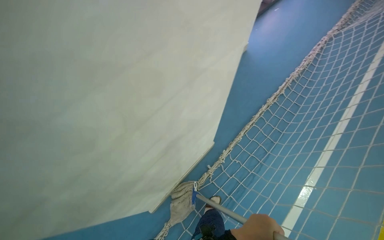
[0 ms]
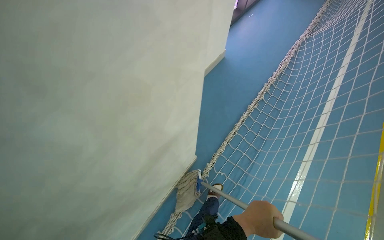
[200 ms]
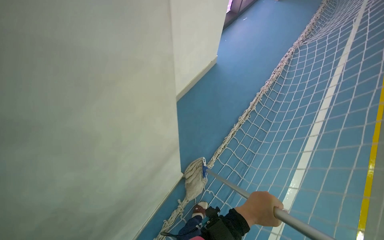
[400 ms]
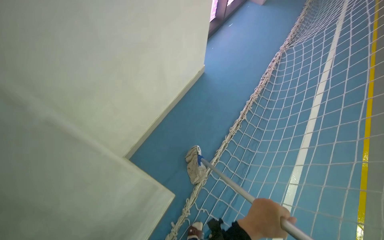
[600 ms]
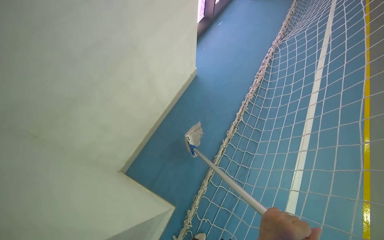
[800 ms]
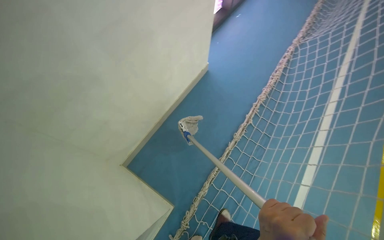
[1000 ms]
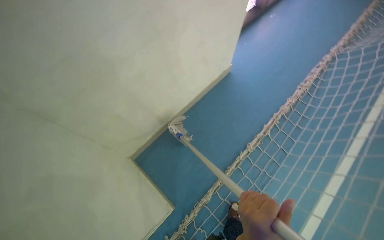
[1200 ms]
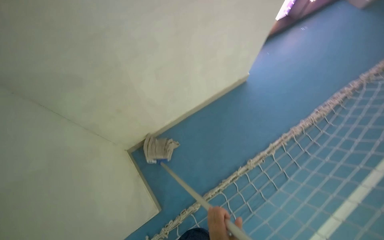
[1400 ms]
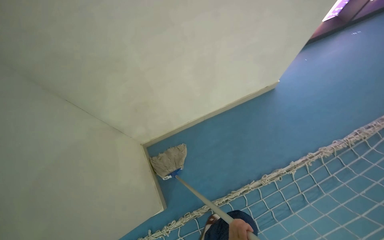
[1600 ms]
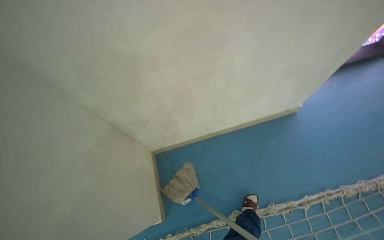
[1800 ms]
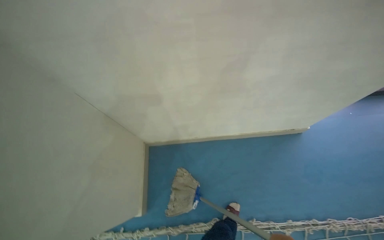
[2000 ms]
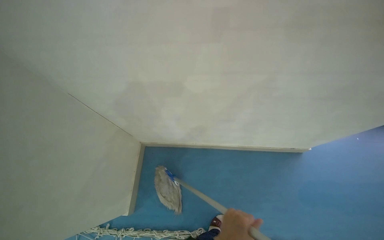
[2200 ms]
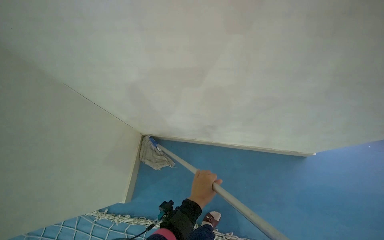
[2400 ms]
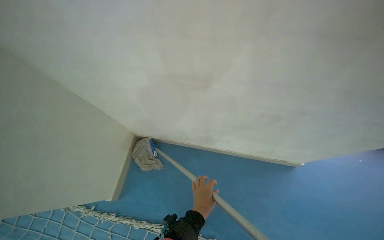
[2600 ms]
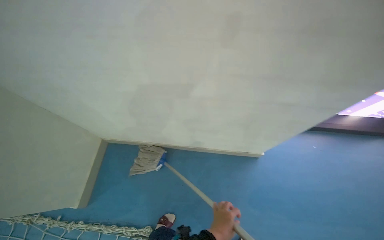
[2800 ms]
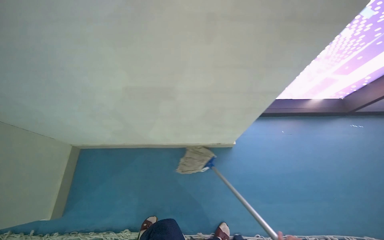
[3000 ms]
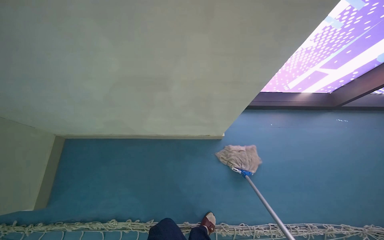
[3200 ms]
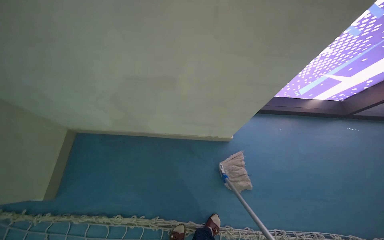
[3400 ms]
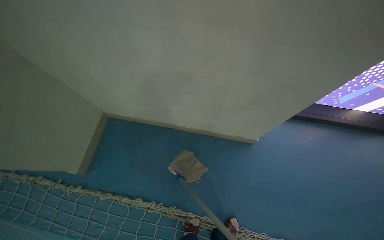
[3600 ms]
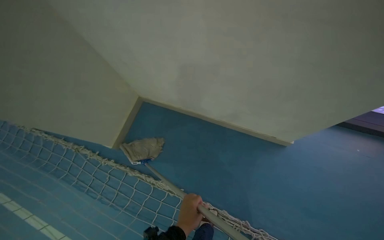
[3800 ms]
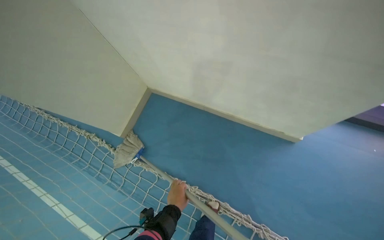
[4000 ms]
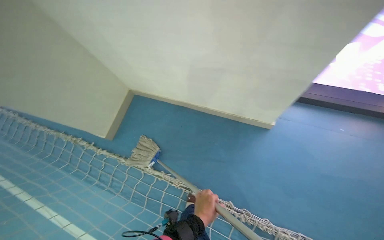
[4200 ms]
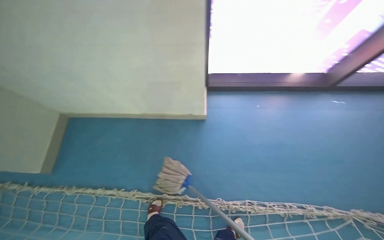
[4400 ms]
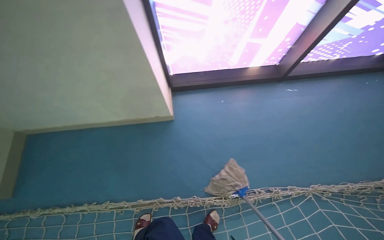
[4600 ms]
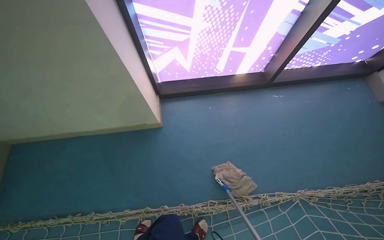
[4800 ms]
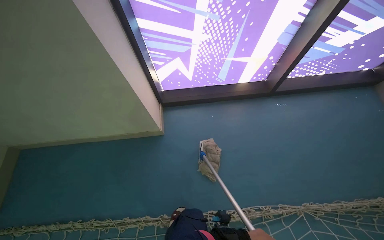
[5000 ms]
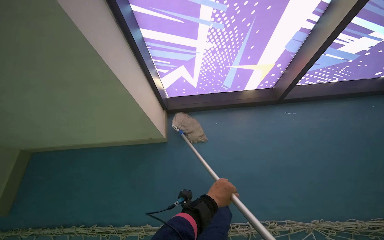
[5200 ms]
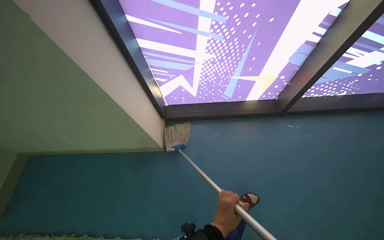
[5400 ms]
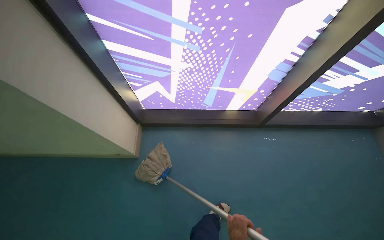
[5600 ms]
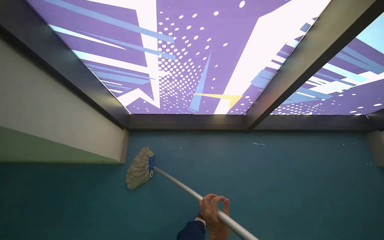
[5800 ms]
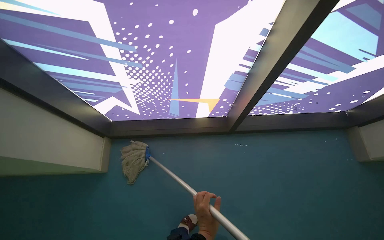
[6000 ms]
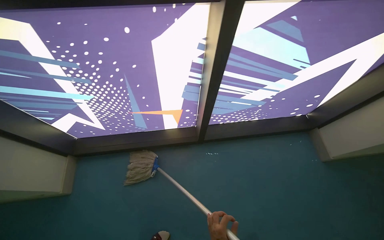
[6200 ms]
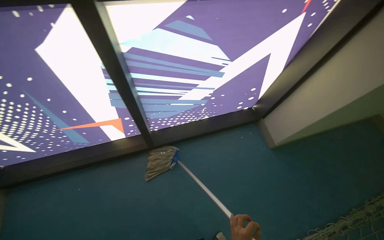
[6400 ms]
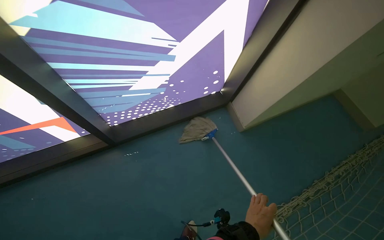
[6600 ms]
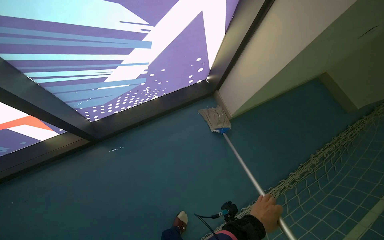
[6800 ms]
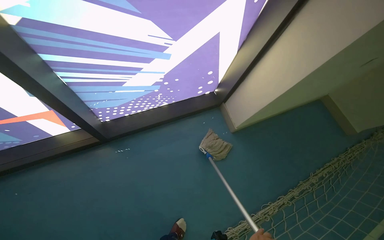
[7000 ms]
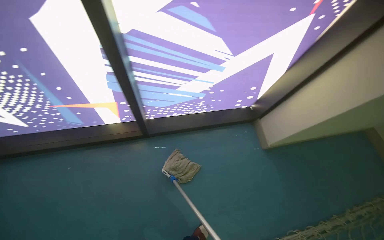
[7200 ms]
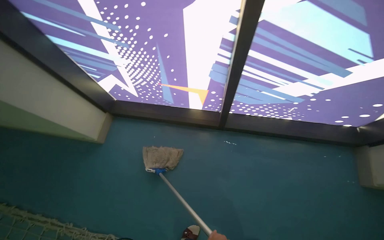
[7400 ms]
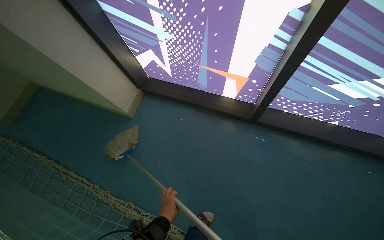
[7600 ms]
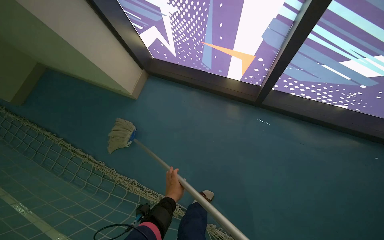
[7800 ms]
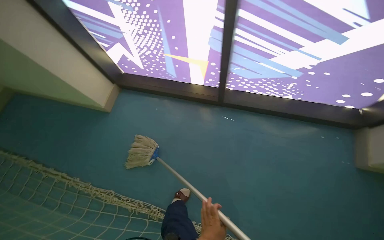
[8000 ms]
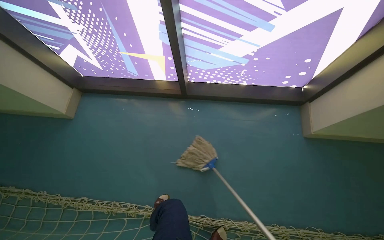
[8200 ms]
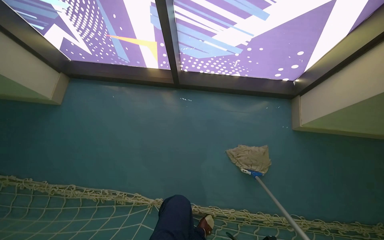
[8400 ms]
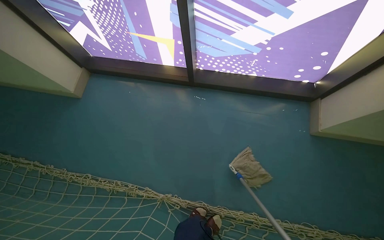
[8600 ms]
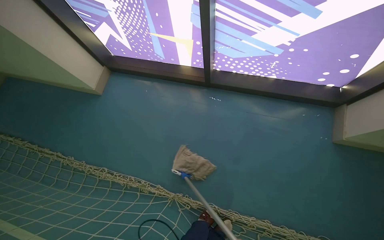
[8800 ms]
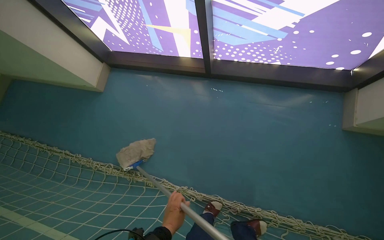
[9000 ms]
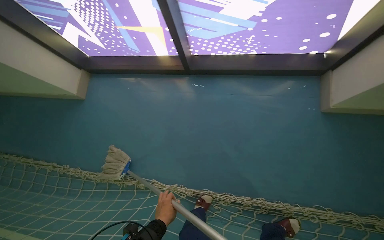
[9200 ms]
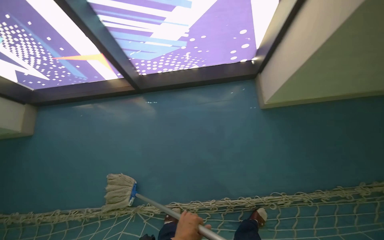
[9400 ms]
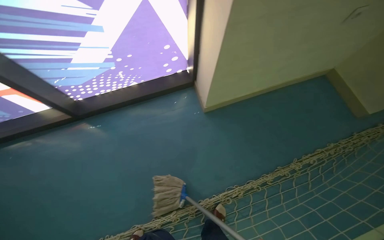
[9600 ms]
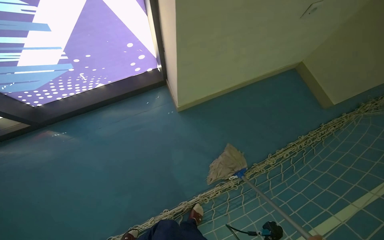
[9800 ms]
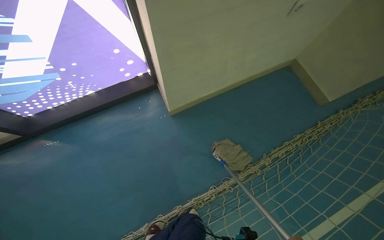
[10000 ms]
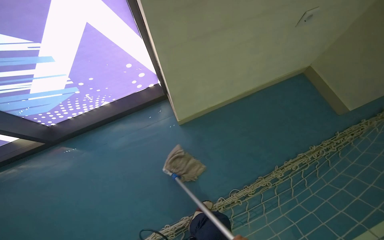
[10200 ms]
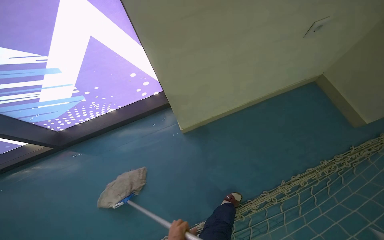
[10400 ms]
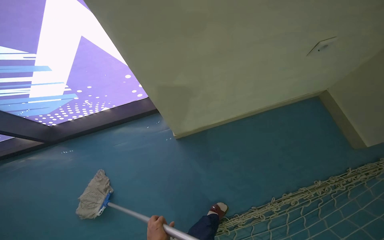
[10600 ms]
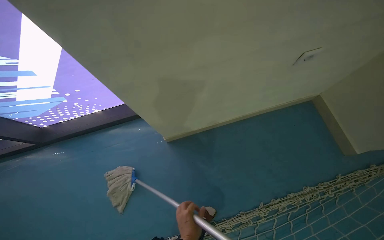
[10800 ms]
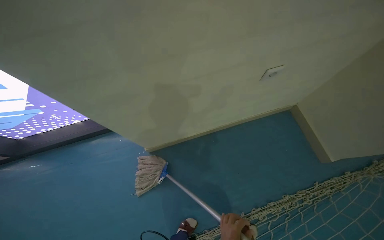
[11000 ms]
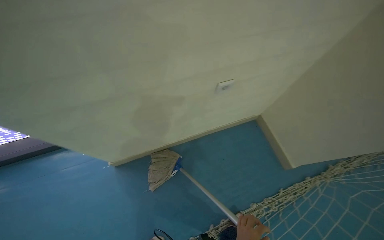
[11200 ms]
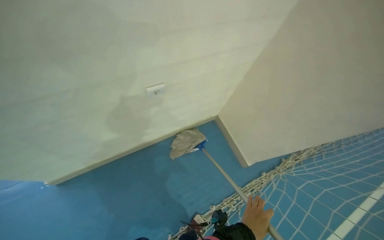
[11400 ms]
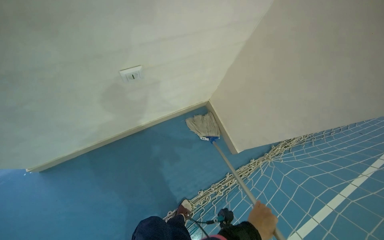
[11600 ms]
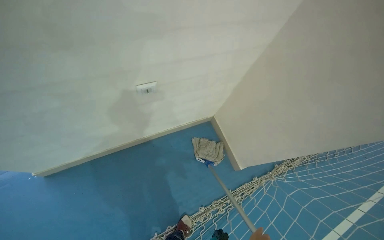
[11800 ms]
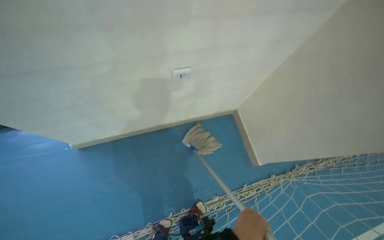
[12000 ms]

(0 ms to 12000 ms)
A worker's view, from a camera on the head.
Job: mopping floor.
The whole recording: Mopping floor and walls. The worker mops the blue floor and walls of the sports court.
0 ms - 1600 ms: The camera is carried roughly 90 cm. The head rotates approximately 25 degrees to the left.
1600 ms - 3000 ms: The head travels some 70 cm. Everything in view rotates roughly 25 degrees clockwise.
4400 ms - 6000 ms: The camera is carried approximately 80 cm.
6000 ms - 7600 ms: The wearer looks about 25 degrees further to the left.
7600 ms - 9000 ms: The camera travels roughly 40 cm.
9000 ms - 10400 ms: The camera travels roughly 90 cm. The wearer looks roughly 35 degrees further to the right.
10400 ms - 12000 ms: The head travels some 50 cm.

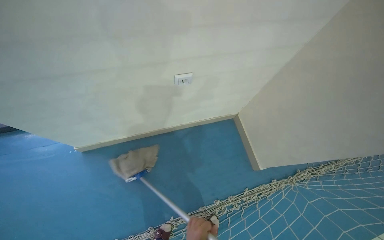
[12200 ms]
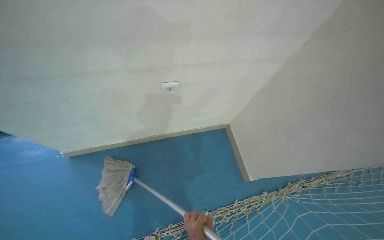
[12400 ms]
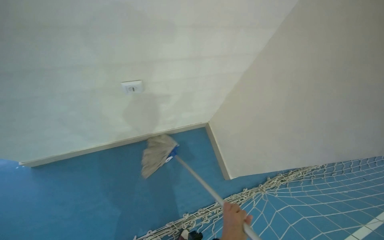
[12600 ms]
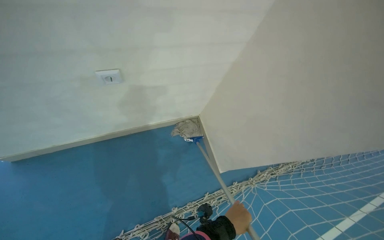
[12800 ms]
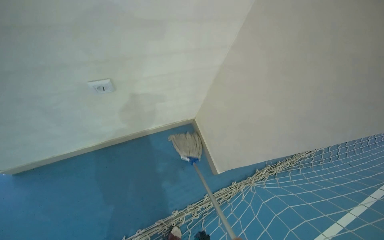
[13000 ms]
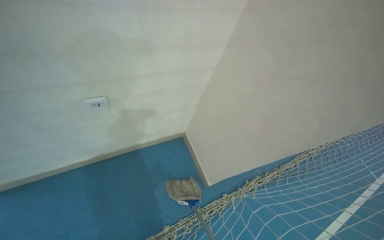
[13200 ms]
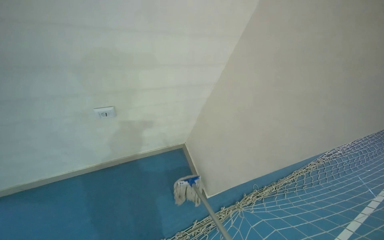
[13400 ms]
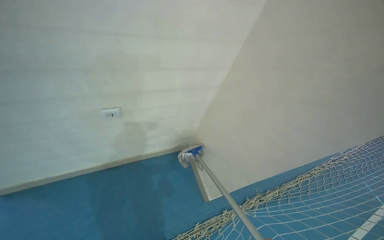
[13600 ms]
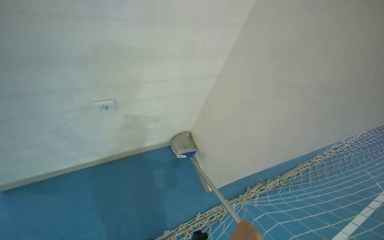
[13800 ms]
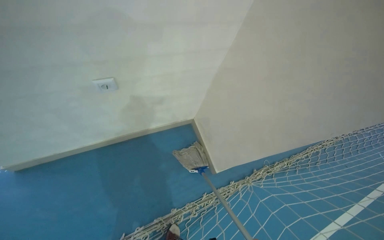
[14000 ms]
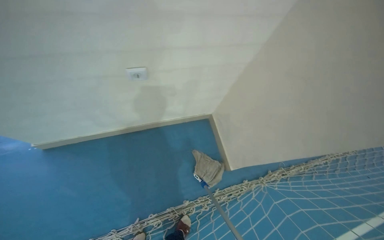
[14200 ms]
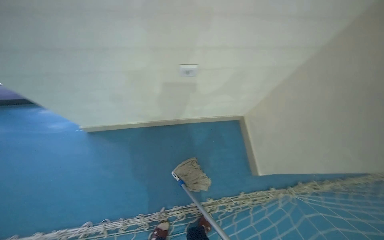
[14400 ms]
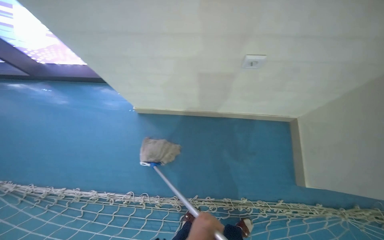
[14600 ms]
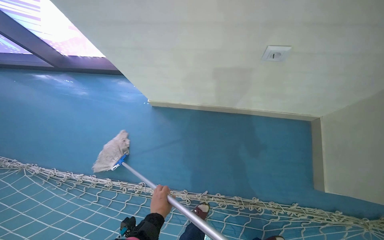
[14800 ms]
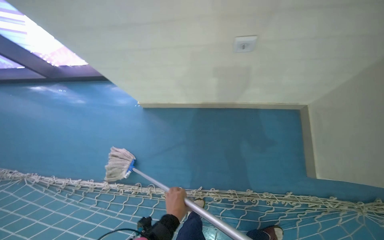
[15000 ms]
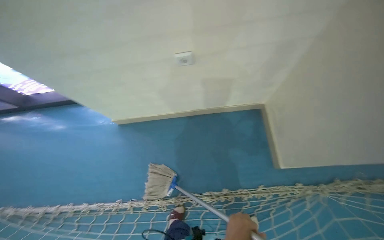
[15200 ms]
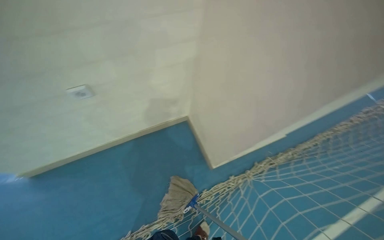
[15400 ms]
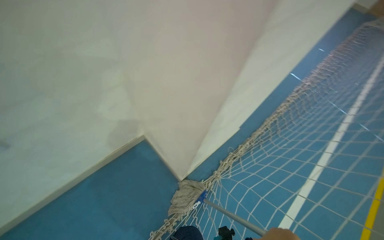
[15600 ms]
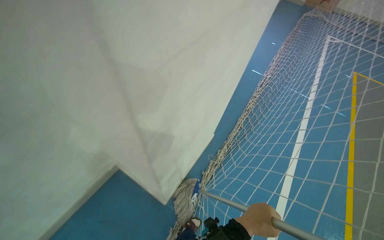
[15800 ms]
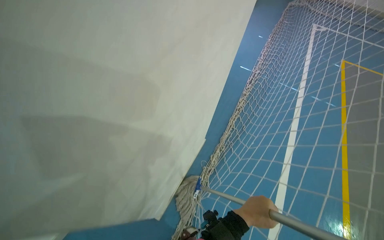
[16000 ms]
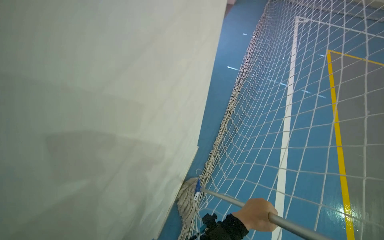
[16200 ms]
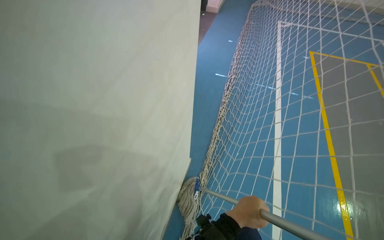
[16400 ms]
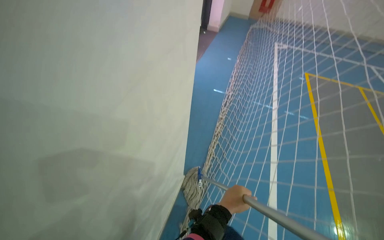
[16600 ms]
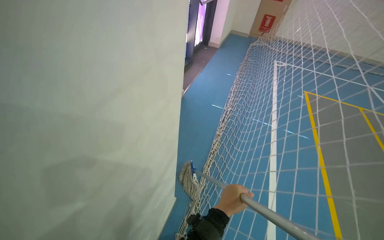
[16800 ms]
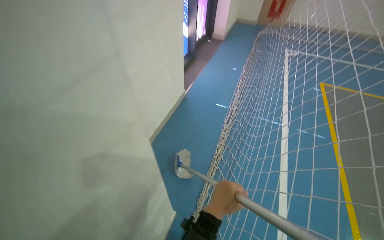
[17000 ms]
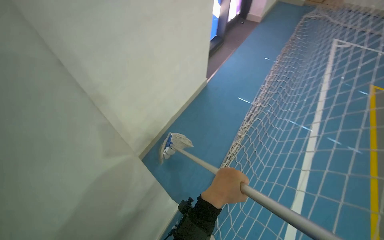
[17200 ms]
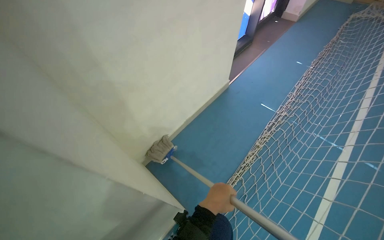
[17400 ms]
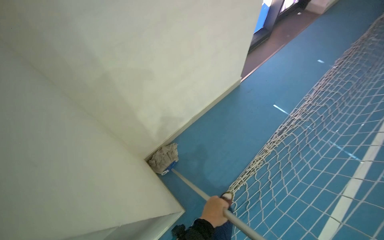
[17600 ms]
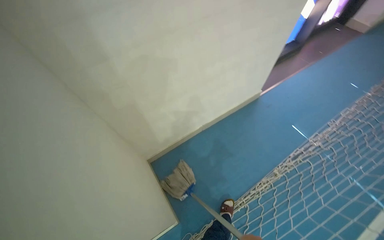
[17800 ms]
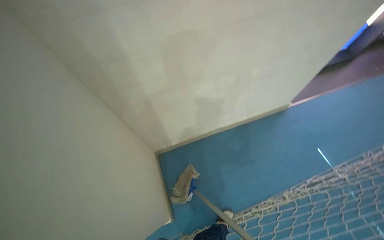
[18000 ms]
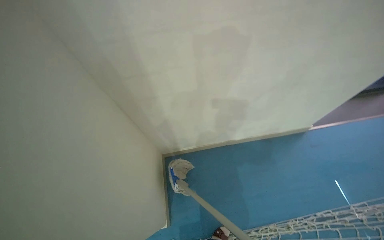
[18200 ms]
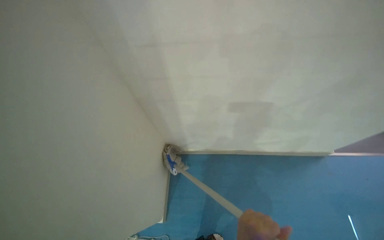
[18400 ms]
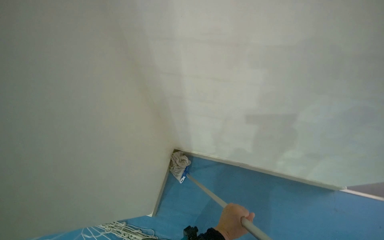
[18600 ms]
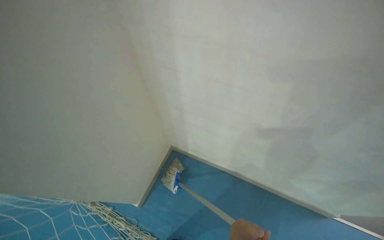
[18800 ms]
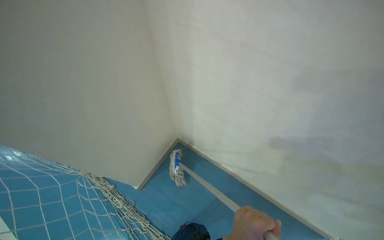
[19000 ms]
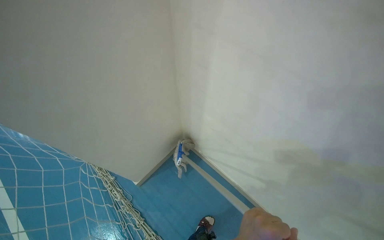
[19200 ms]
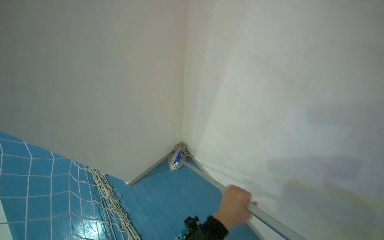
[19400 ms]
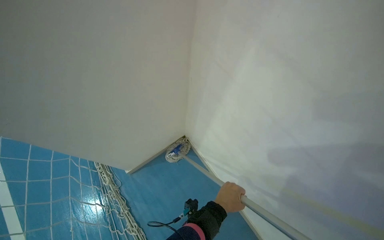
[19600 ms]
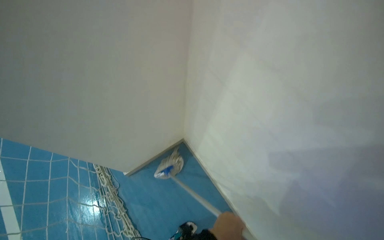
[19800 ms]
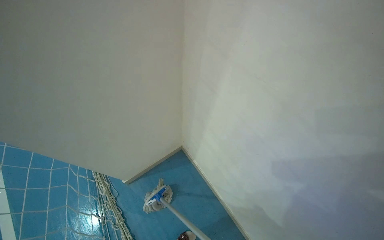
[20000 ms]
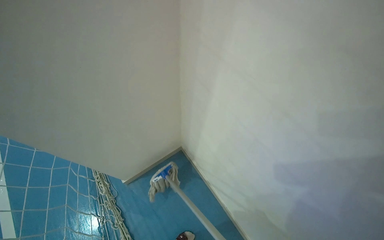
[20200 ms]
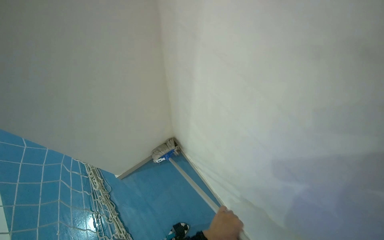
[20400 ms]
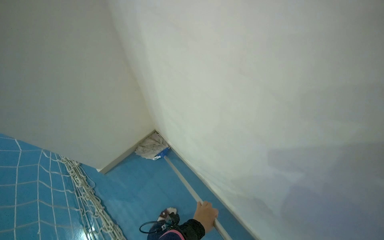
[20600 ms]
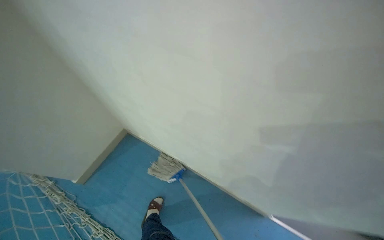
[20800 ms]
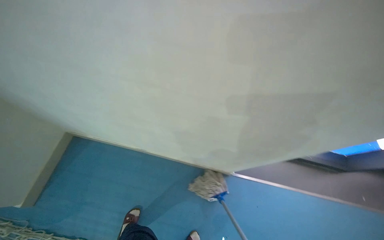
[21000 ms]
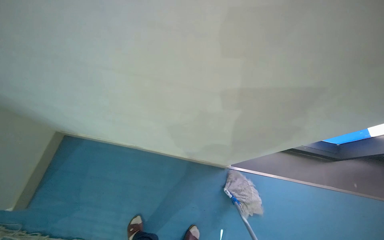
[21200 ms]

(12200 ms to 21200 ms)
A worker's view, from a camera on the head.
Job: mopping floor.
The whole recording: Mopping floor and walls. The worker mops the blue floor and walls of the sports court.
13800 ms - 15200 ms: The wearer's head swings some 30 degrees to the left.
15200 ms - 16600 ms: The wearer moves roughly 80 cm. The head turns to the right by about 65 degrees. The camera pitches upward, by roughly 15 degrees.
16600 ms - 18200 ms: The head travels approximately 80 cm. The head turns to the left by about 60 degrees. The view tilts roughly 10 degrees downward.
18200 ms - 19800 ms: The wearer looks approximately 65 degrees further to the left.
19800 ms - 21200 ms: The camera travels some 50 cm. The wearer looks roughly 45 degrees further to the right.
